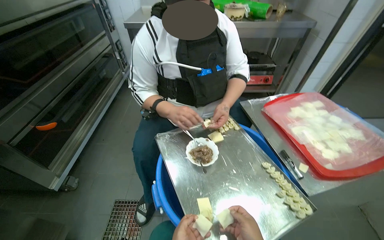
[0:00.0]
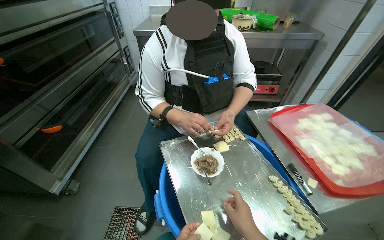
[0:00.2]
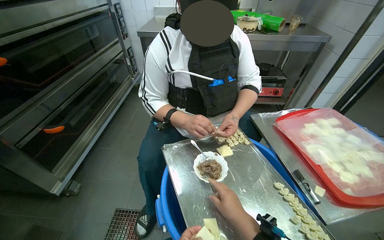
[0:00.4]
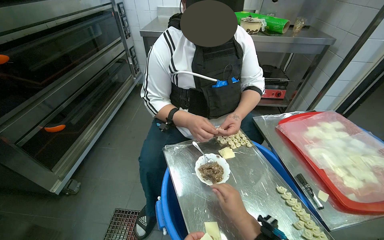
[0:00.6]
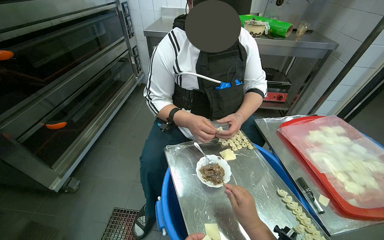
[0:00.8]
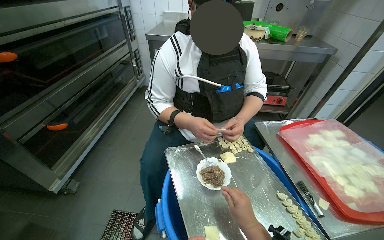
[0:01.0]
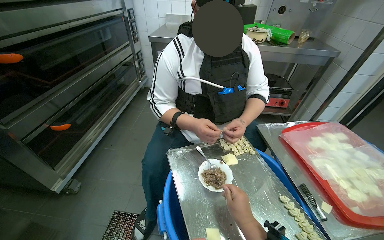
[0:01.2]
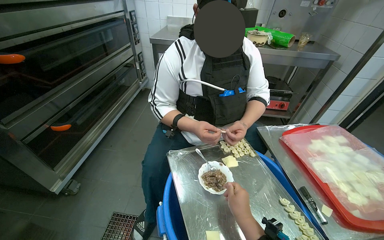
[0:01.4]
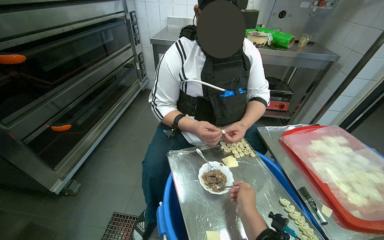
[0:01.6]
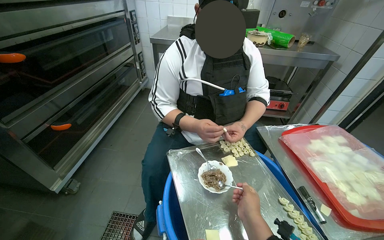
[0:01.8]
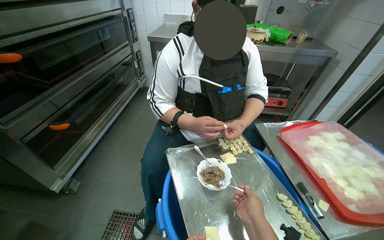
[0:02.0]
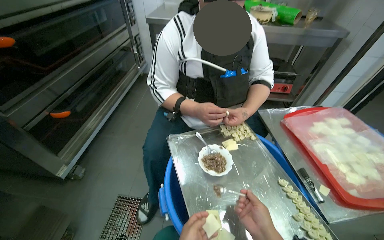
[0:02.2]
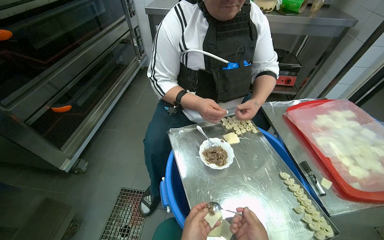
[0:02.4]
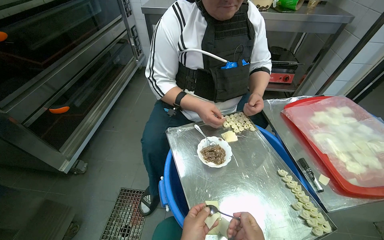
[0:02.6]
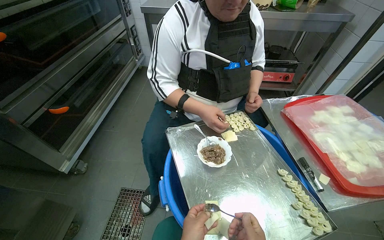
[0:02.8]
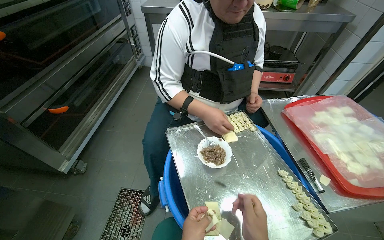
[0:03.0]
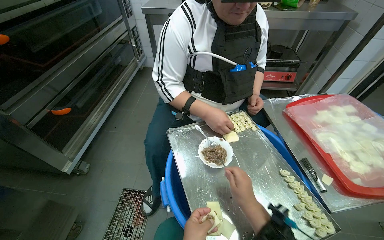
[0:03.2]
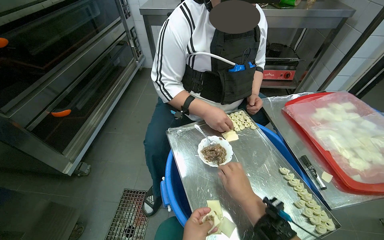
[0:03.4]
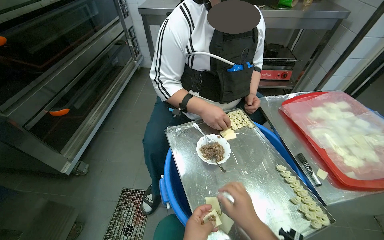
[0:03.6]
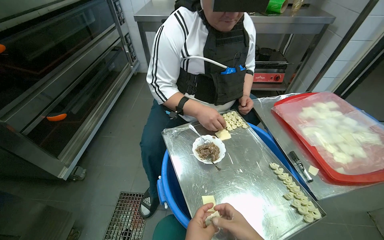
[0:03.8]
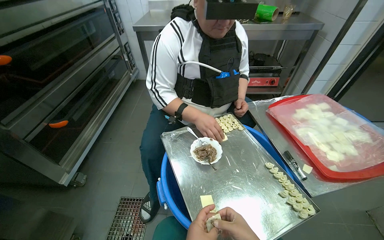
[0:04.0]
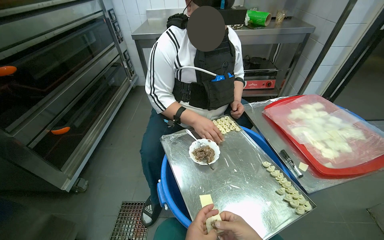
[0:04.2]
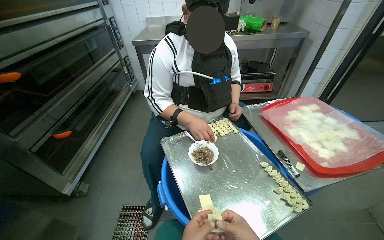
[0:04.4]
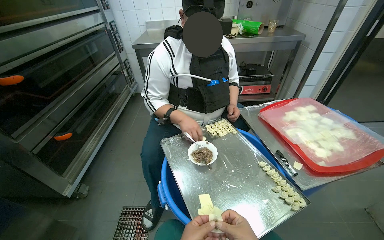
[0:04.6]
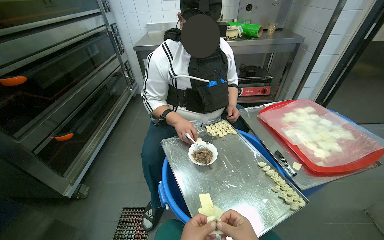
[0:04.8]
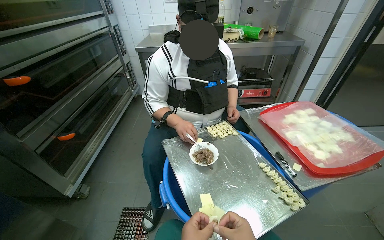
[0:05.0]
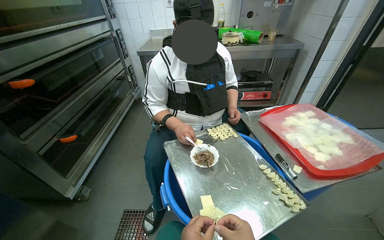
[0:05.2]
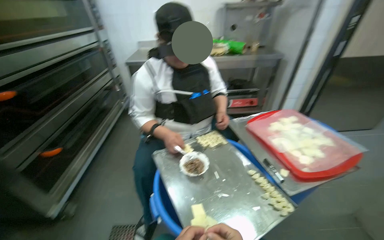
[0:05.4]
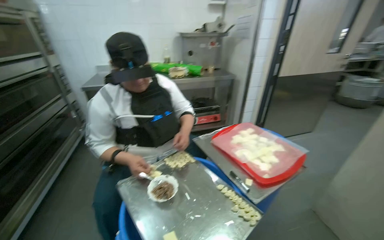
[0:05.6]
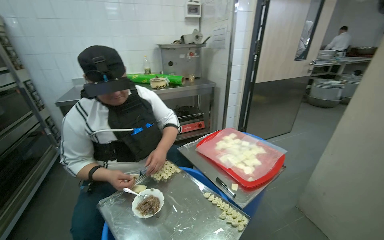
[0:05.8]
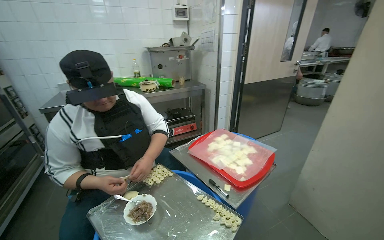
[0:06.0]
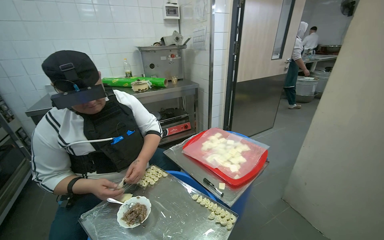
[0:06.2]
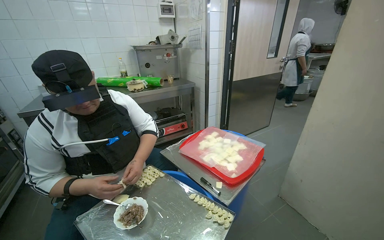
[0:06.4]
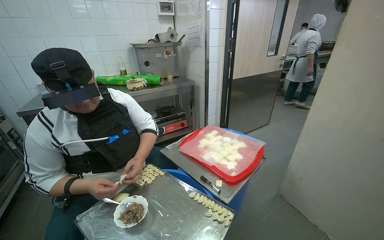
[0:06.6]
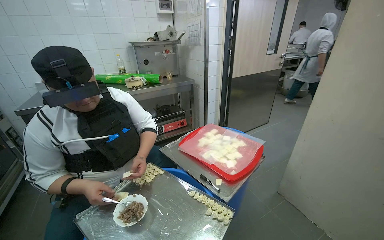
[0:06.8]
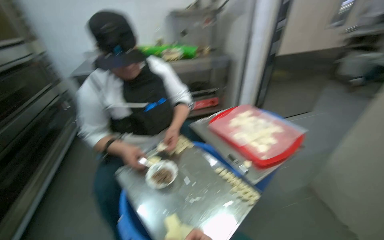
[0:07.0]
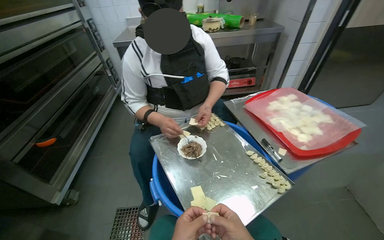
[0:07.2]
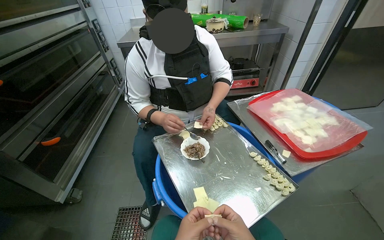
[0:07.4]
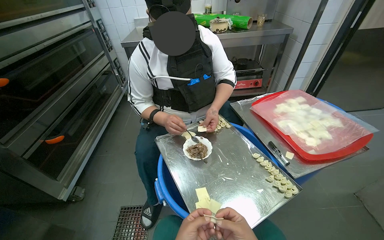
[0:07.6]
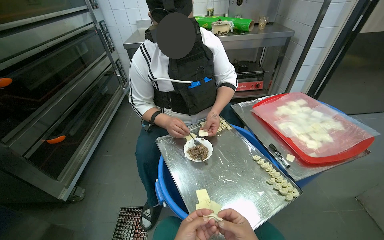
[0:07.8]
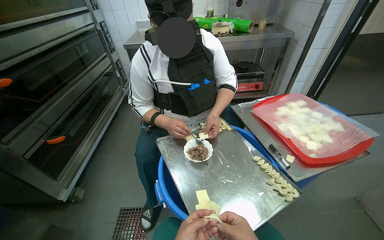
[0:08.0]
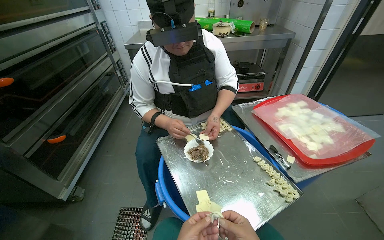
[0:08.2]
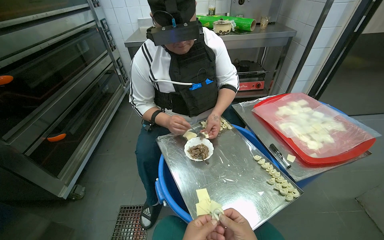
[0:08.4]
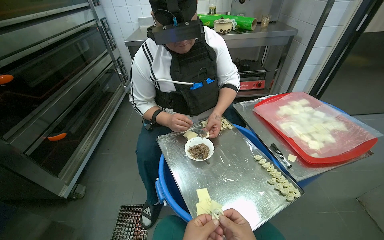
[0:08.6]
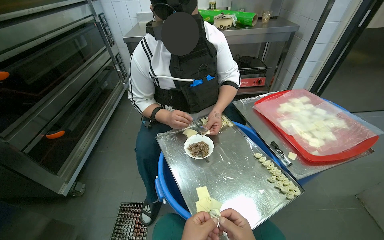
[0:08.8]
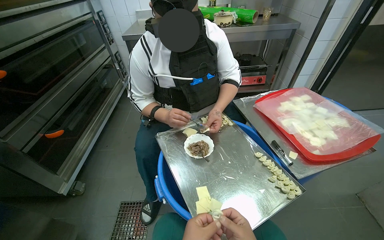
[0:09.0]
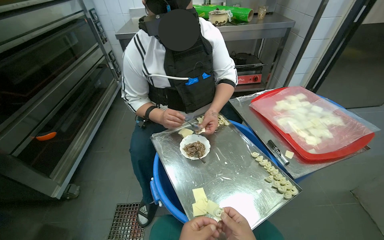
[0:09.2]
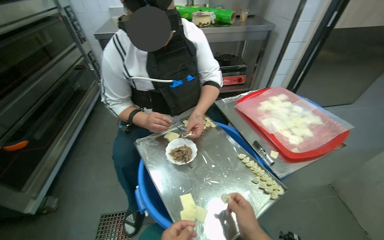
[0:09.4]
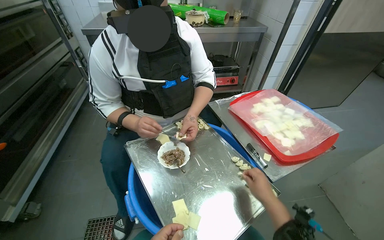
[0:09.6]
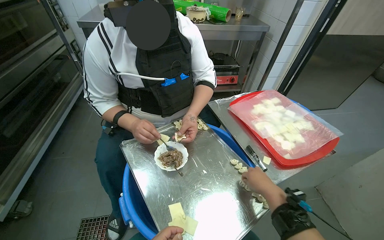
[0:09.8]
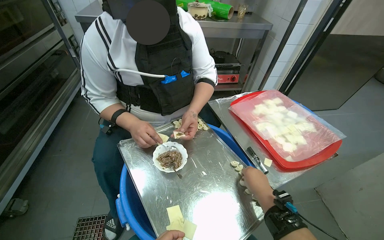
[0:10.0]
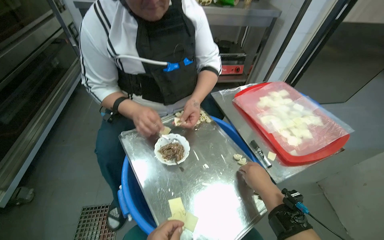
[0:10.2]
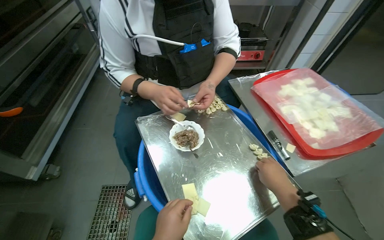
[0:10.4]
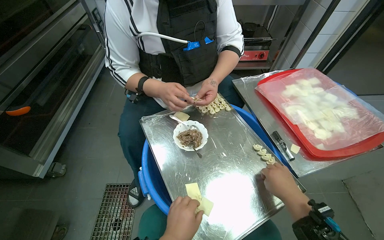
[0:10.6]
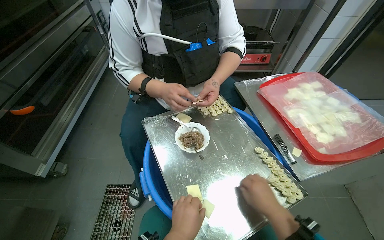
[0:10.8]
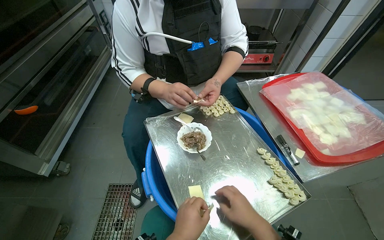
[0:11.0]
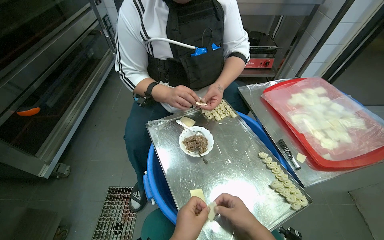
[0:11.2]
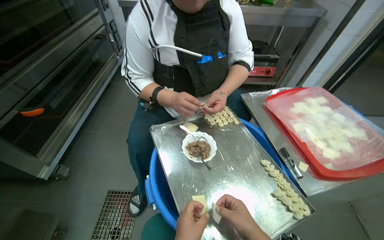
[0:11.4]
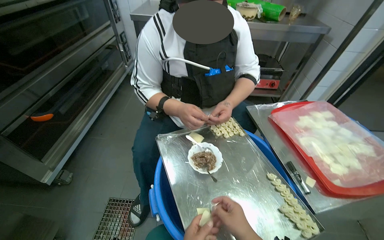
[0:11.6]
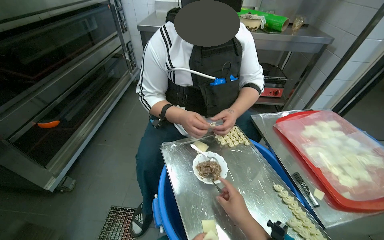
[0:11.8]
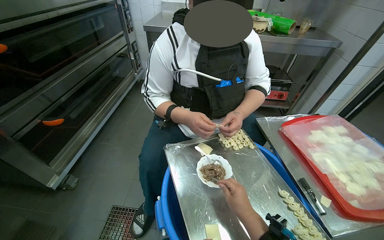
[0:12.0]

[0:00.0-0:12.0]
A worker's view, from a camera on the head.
Job: preparing food.
The whole recording: Preparing dumplings with filling. The worker continues to prepare dumplings by adding filling to dough pieces and shaping them.
0:04.4 to 0:06.0: The wearer looks approximately 25 degrees further to the right. The wearer looks roughly 15 degrees further upward.
0:06.0 to 0:07.6: The wearer's head swings some 20 degrees to the left. The view tips downward by about 15 degrees.
0:10.4 to 0:12.0: The right hand goes roughly 15 cm to the left.

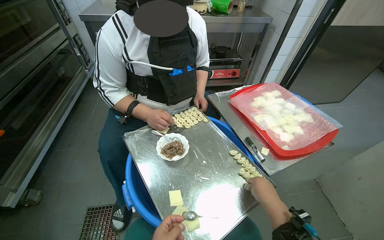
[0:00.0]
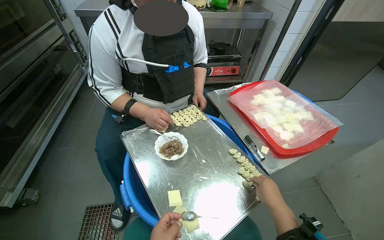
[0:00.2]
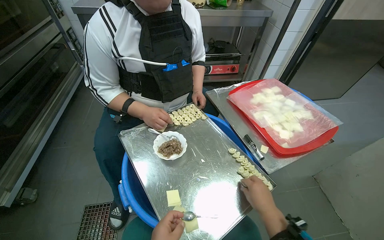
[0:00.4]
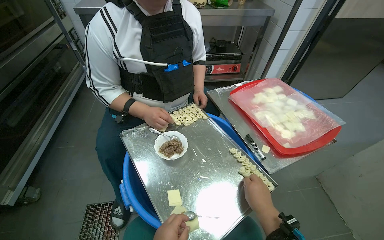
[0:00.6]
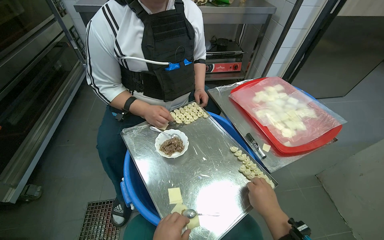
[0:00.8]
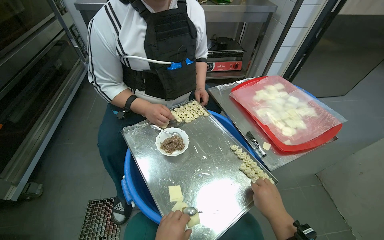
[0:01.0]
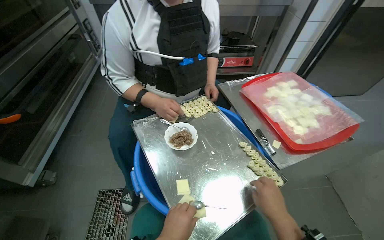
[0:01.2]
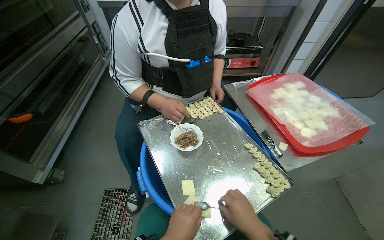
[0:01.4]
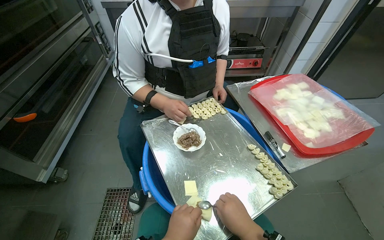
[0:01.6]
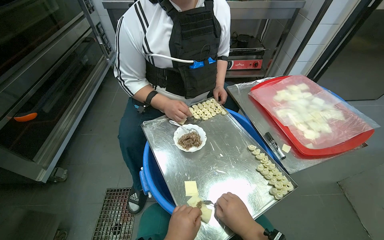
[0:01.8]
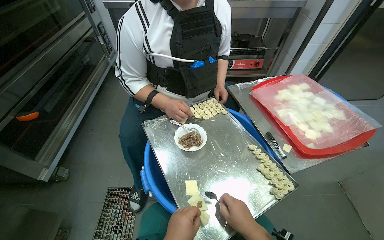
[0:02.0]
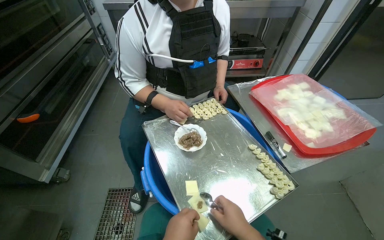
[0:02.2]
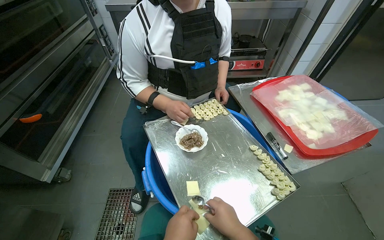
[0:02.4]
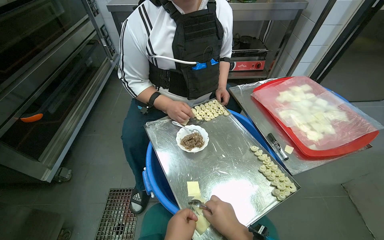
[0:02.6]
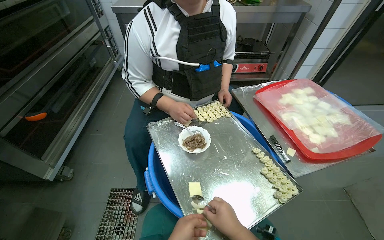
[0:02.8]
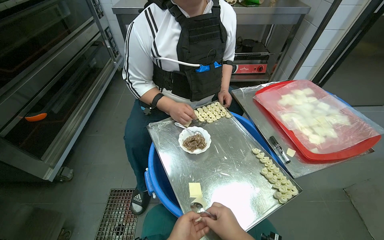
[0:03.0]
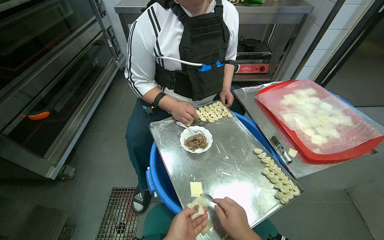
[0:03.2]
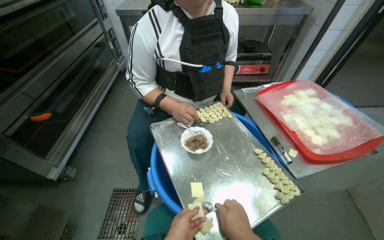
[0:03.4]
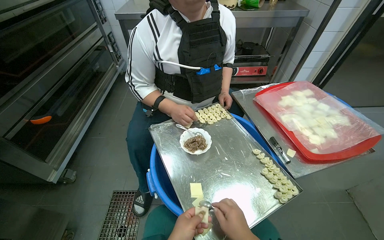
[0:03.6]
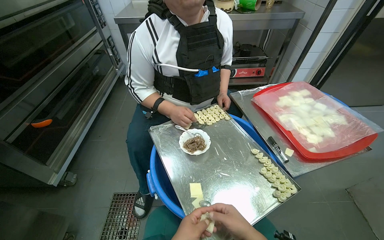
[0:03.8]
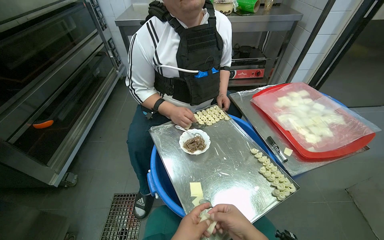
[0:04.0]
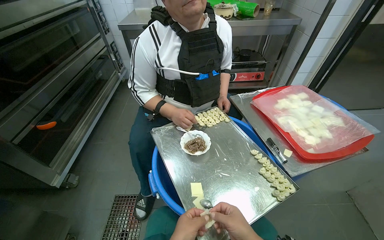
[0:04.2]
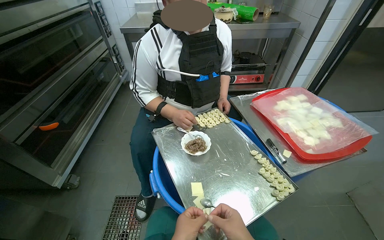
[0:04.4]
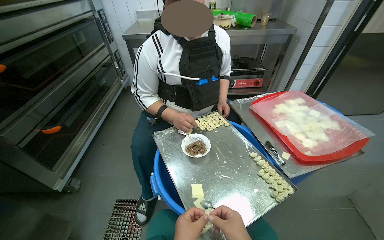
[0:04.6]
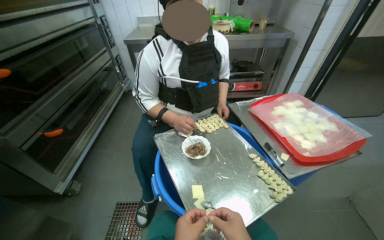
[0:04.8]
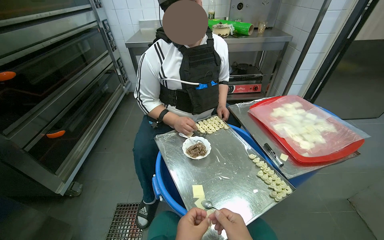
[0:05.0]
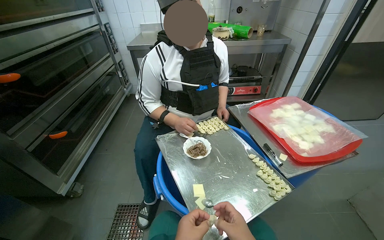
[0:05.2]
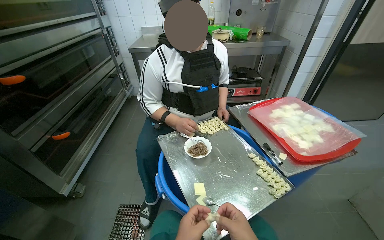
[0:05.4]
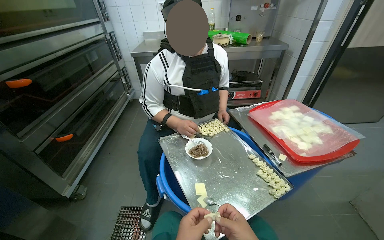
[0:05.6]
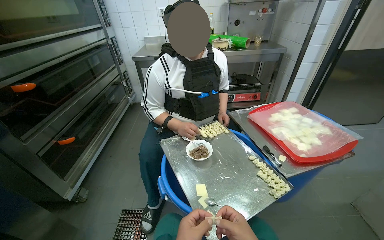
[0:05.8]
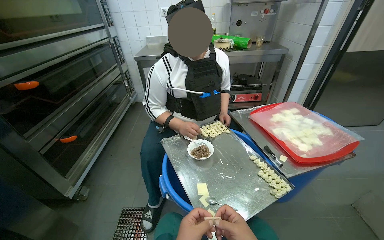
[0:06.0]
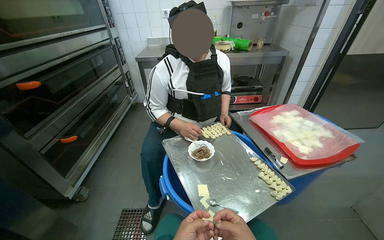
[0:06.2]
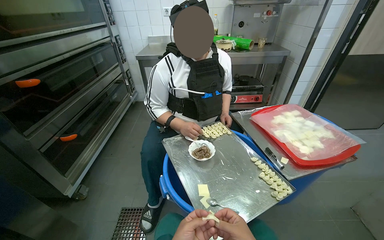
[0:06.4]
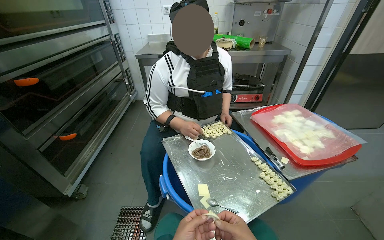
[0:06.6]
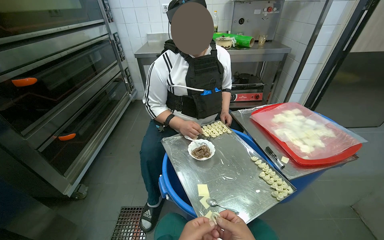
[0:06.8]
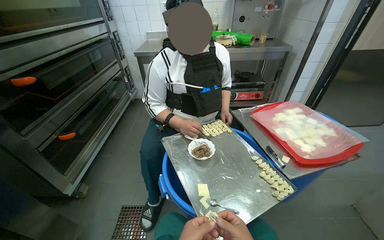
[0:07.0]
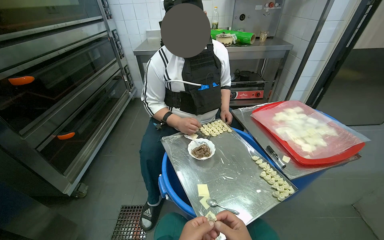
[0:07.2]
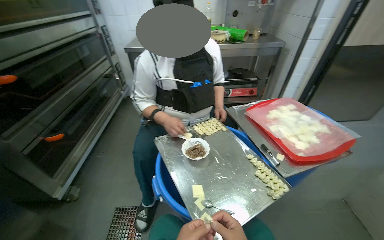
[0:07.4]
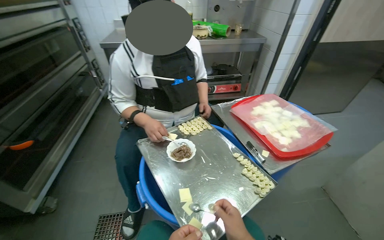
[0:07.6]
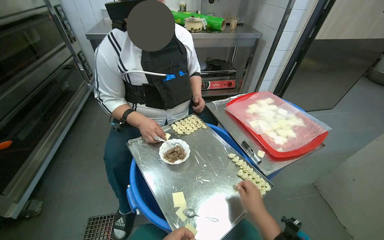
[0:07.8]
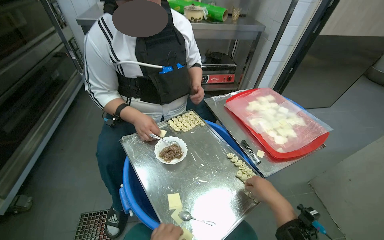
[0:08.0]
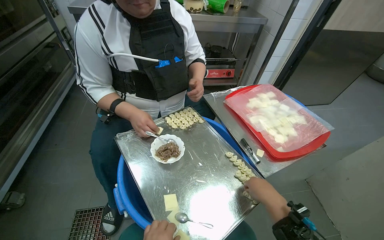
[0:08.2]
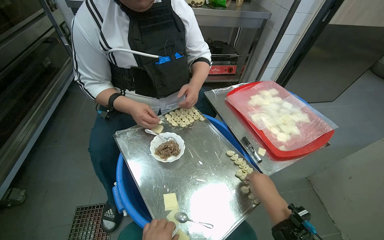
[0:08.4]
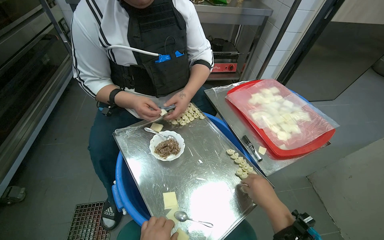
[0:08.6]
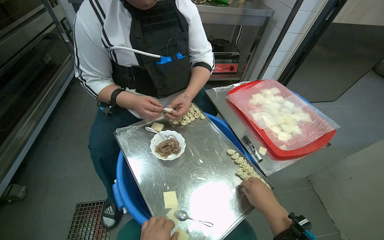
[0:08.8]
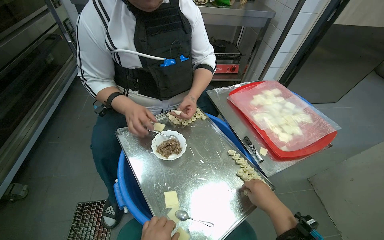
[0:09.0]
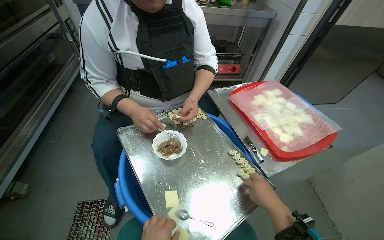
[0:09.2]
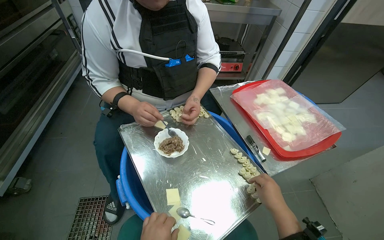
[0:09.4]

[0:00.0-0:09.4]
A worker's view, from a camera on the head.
Job: preparing food.
The whole recording: Preparing dumplings with filling. The worker continues to prepare dumplings by adding filling to dough pieces and shaping them.
0:00.0 to 0:01.6: The right hand heads to the left and down the picture, covering approximately 15 cm.
